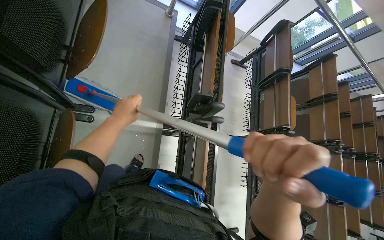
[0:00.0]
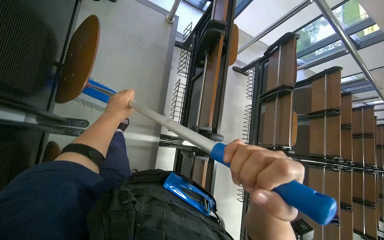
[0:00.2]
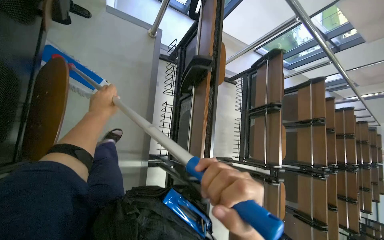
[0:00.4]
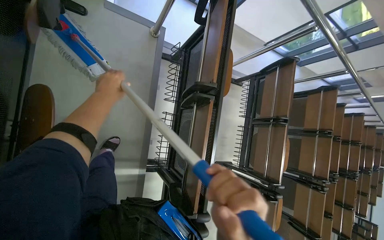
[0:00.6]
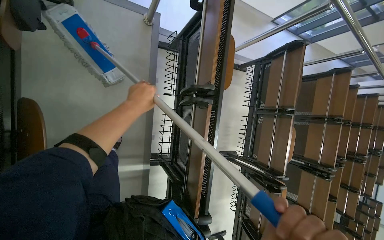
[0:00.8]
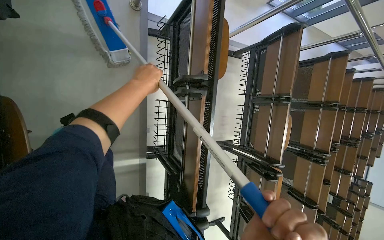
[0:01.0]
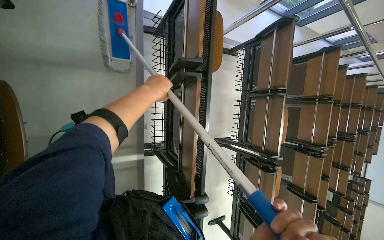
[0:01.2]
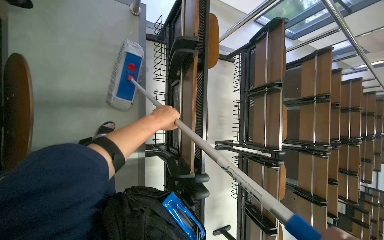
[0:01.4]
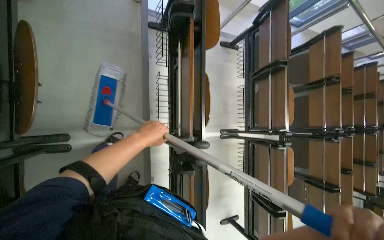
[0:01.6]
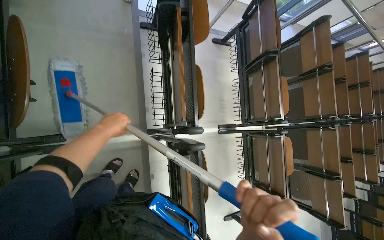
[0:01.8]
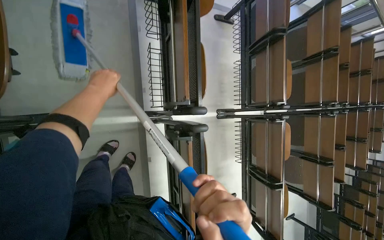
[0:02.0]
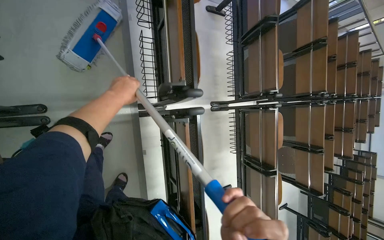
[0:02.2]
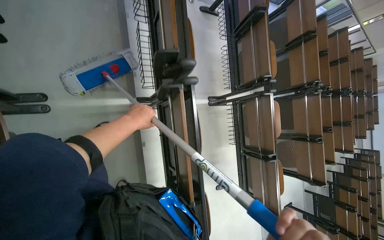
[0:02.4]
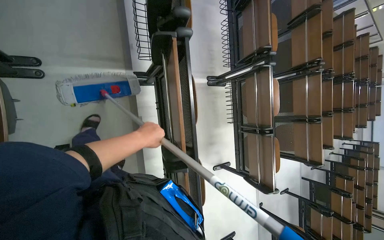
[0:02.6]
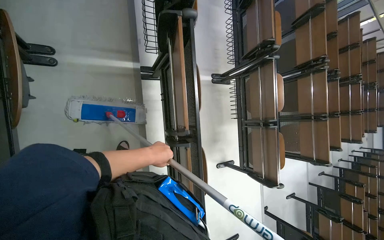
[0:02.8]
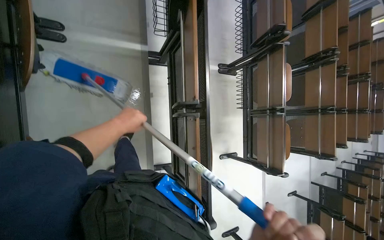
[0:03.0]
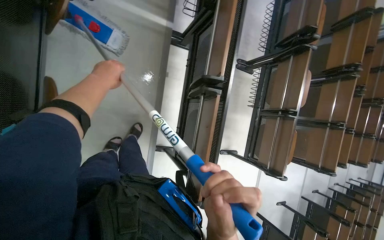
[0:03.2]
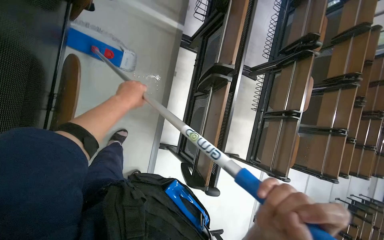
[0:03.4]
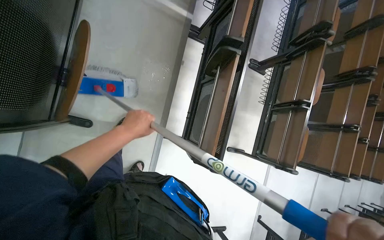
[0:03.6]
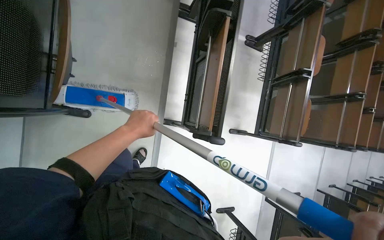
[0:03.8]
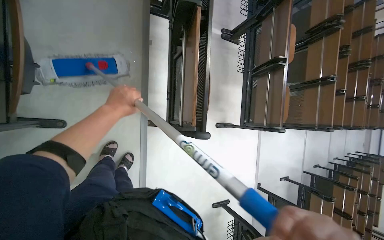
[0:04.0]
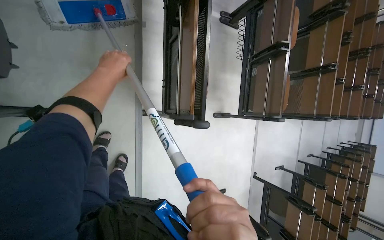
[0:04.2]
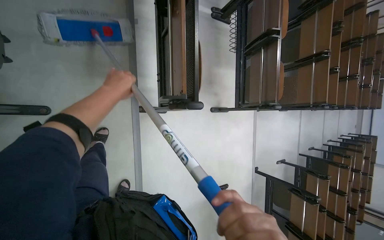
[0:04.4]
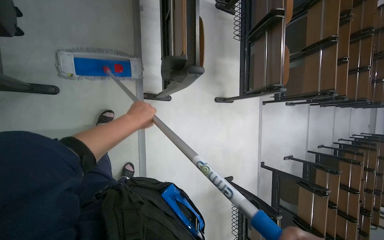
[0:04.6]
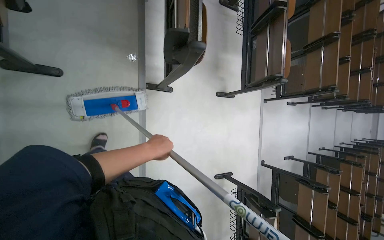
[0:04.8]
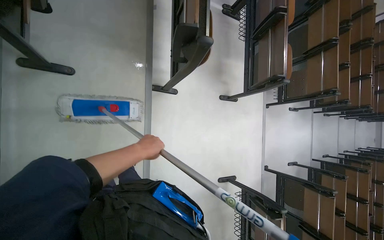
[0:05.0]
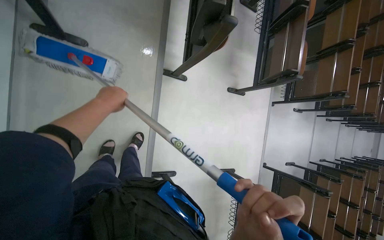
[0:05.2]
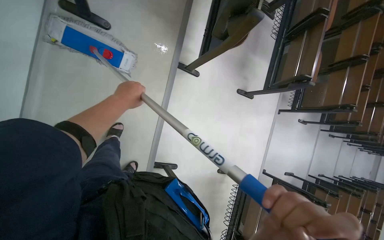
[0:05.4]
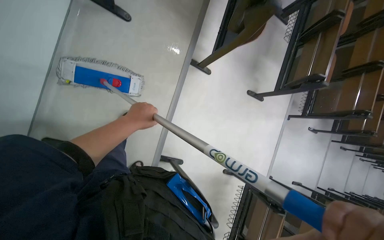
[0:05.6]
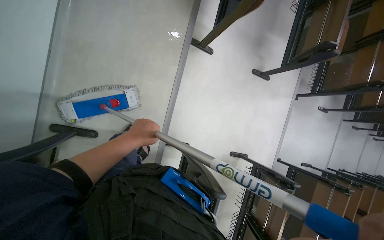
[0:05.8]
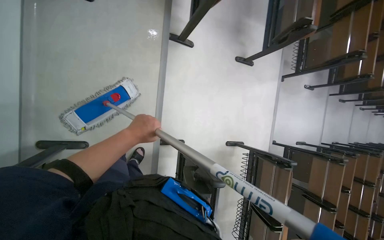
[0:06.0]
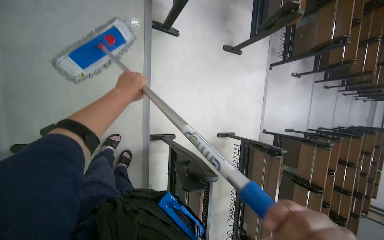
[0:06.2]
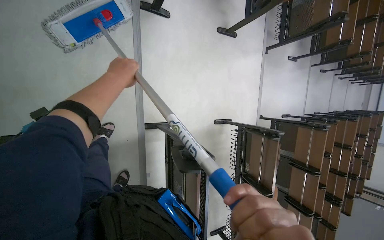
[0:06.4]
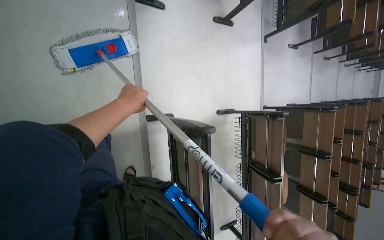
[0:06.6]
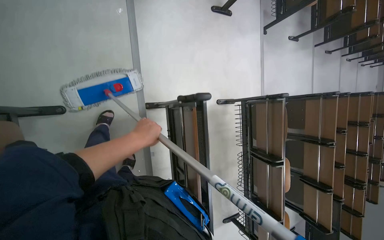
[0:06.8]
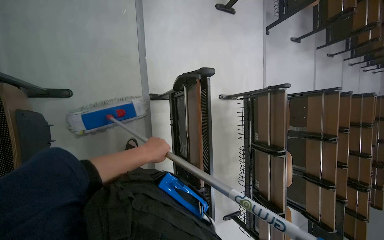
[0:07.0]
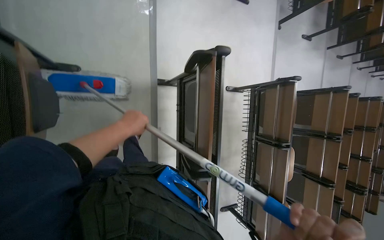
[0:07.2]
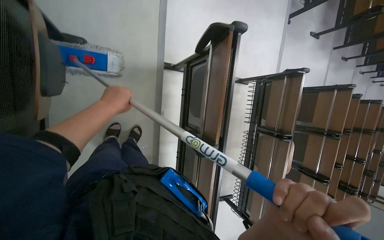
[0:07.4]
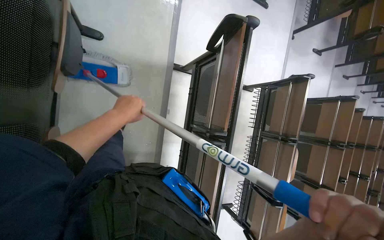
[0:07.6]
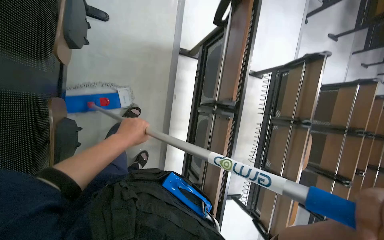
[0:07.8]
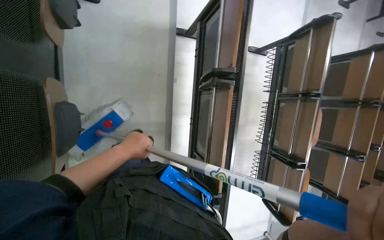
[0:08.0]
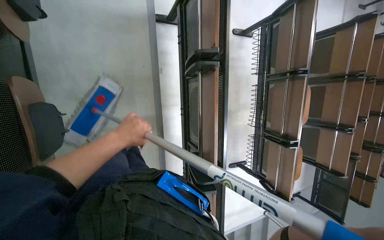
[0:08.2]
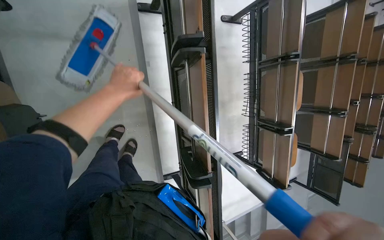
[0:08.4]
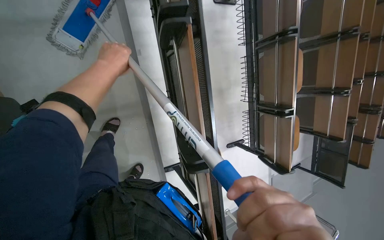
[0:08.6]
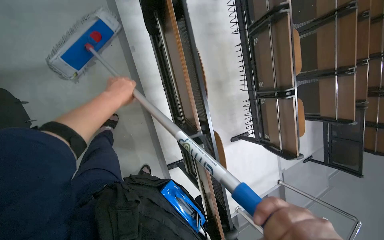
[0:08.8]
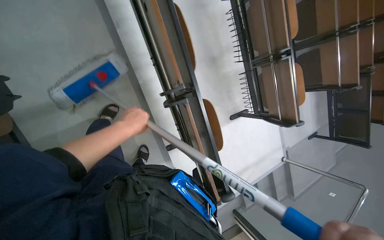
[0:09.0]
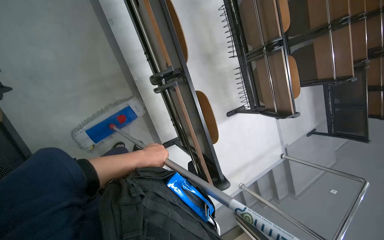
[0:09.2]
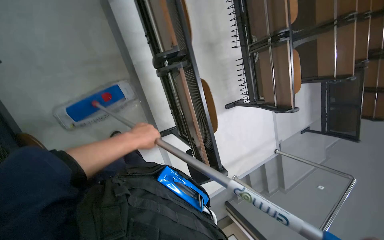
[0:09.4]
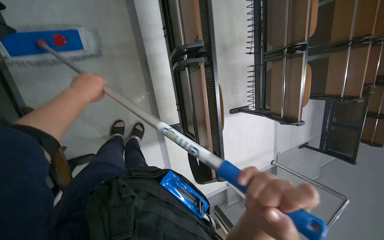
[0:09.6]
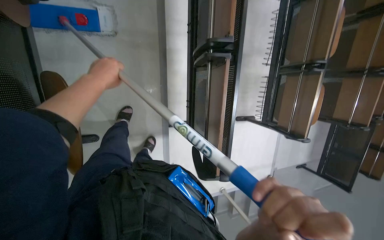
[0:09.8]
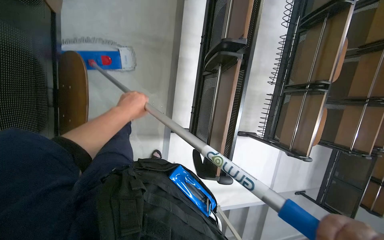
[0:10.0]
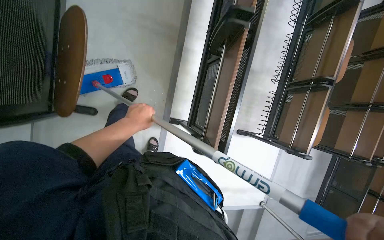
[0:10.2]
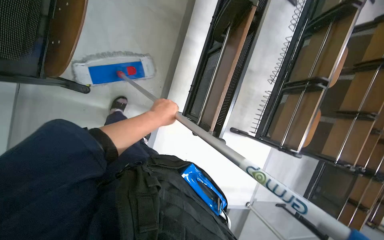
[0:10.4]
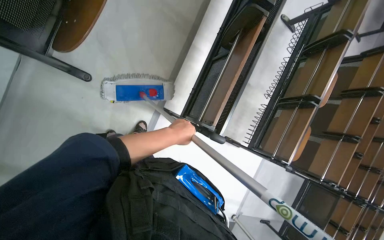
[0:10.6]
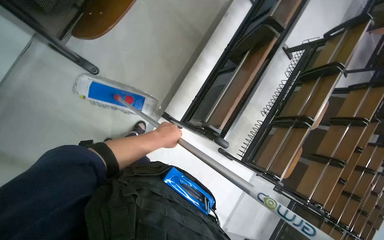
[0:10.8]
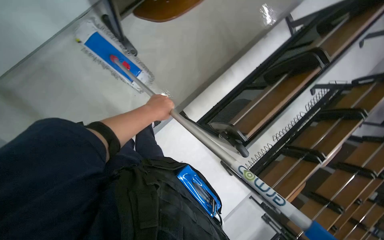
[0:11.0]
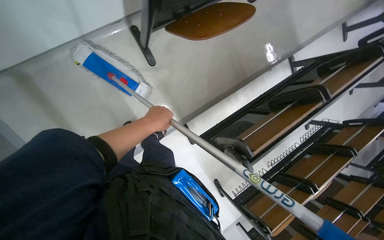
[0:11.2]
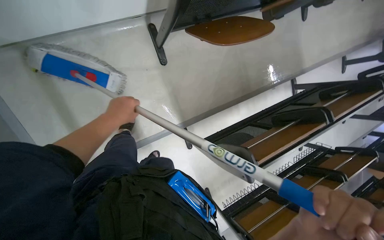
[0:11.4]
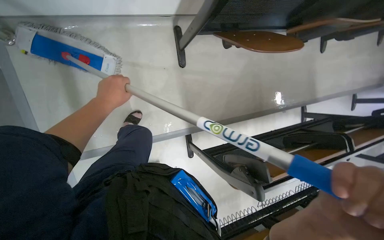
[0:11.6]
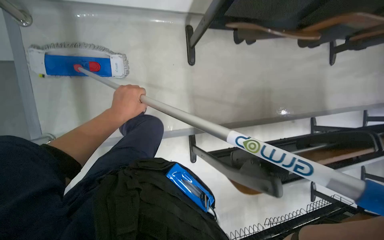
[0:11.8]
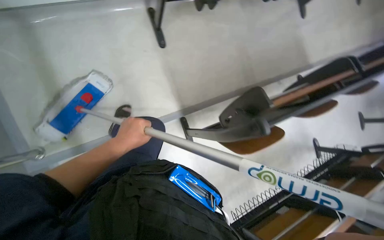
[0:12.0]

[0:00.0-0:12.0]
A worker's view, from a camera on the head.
Job: mopping floor.
The whole recording: Mopping lecture hall floor. The worker dips the mop into the bucket and mops the floor of the lecture hall.
0:00.0 to 0:01.6: The left hand goes some 15 cm to the right.
0:01.6 to 0:03.0: The camera is carried approximately 70 cm.
0:03.0 to 0:04.4: The head travels roughly 50 cm.
0:04.4 to 0:06.0: The camera travels some 80 cm.
0:06.0 to 0:07.6: The wearer moves approximately 80 cm.
0:07.6 to 0:09.0: The camera is carried some 60 cm. The view tilts some 10 degrees downward. Everything in view rotates about 25 degrees counterclockwise.
0:09.0 to 0:10.4: The camera is carried roughly 50 cm. The scene rotates clockwise by about 35 degrees.
0:10.4 to 0:12.0: The wearer moves some 50 cm. The camera pitches upward, by about 30 degrees. The scene rotates clockwise by roughly 45 degrees.

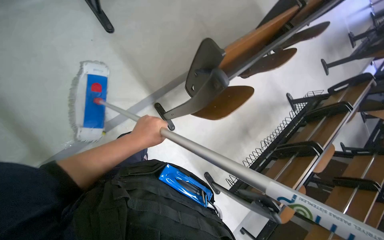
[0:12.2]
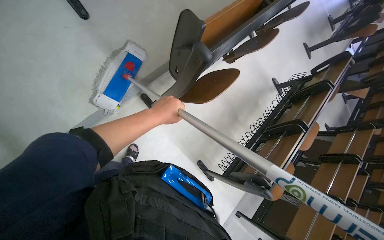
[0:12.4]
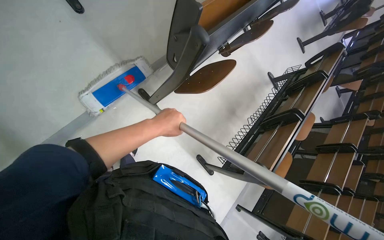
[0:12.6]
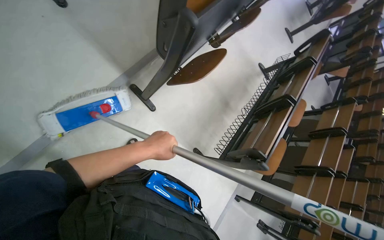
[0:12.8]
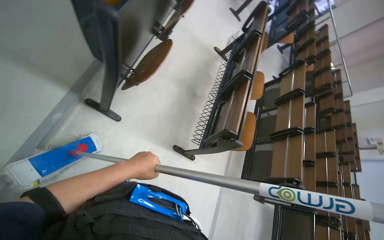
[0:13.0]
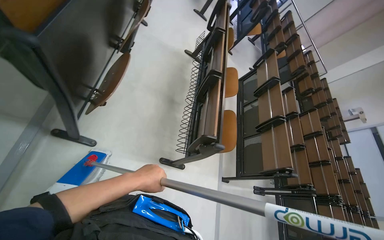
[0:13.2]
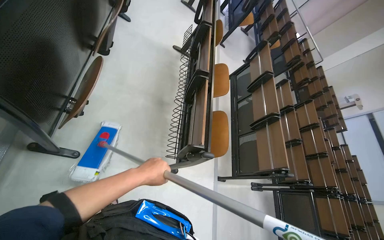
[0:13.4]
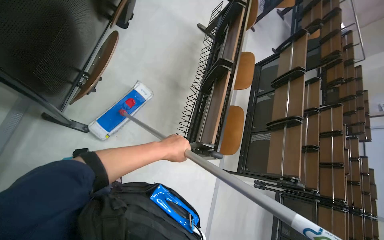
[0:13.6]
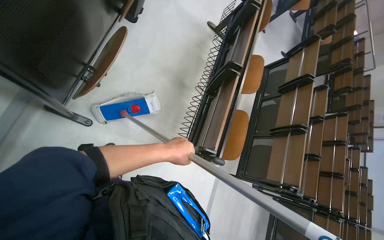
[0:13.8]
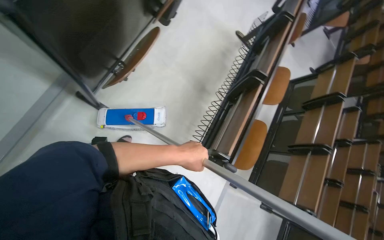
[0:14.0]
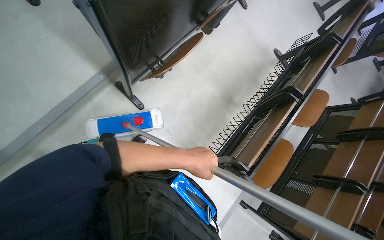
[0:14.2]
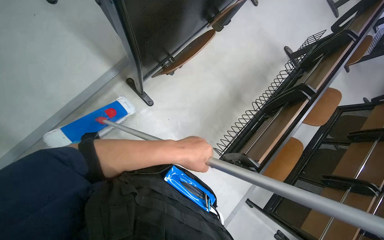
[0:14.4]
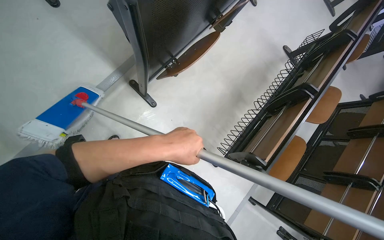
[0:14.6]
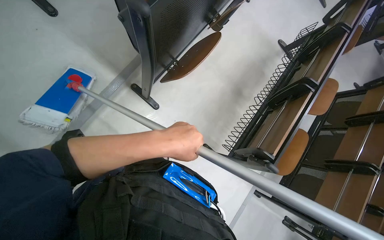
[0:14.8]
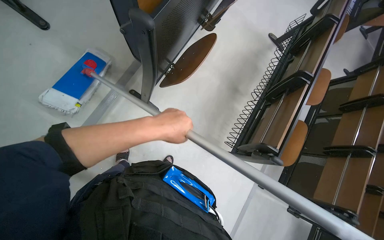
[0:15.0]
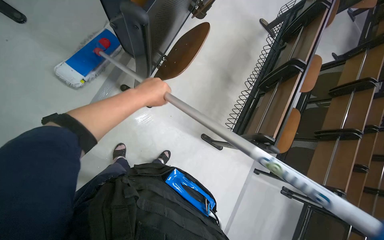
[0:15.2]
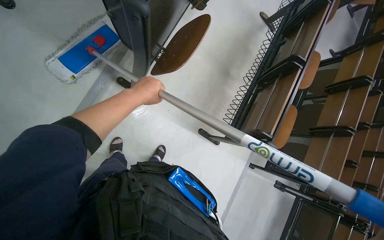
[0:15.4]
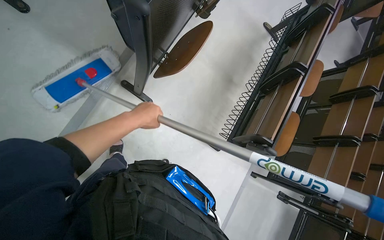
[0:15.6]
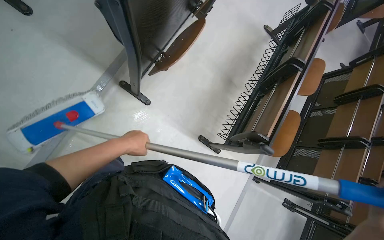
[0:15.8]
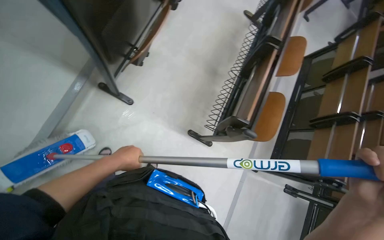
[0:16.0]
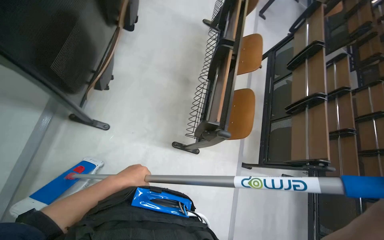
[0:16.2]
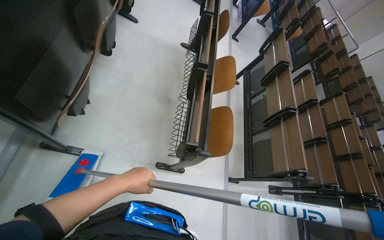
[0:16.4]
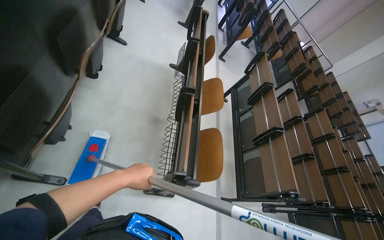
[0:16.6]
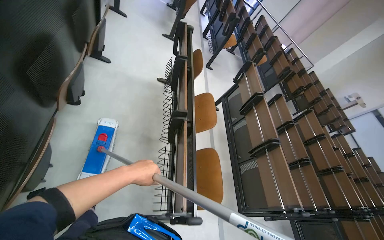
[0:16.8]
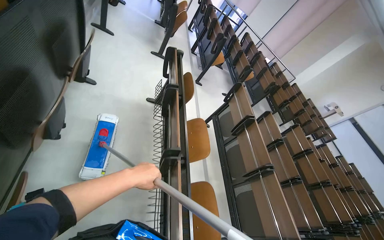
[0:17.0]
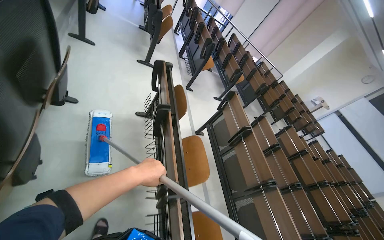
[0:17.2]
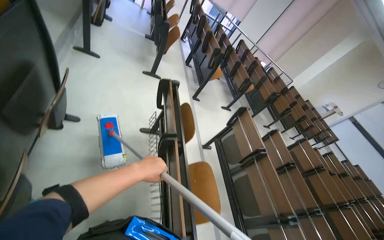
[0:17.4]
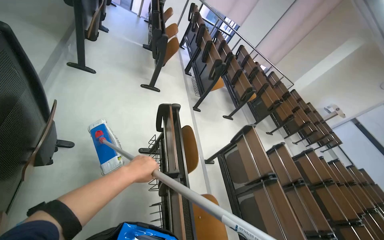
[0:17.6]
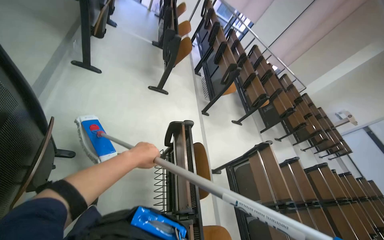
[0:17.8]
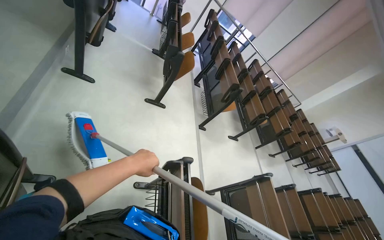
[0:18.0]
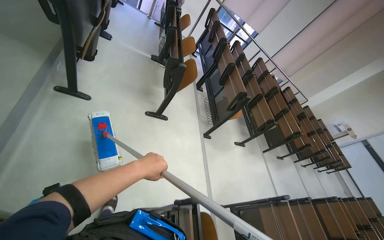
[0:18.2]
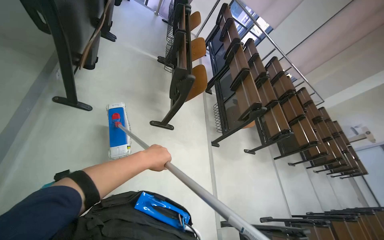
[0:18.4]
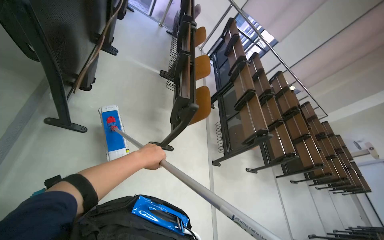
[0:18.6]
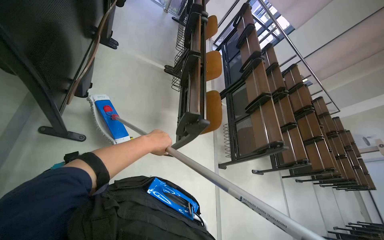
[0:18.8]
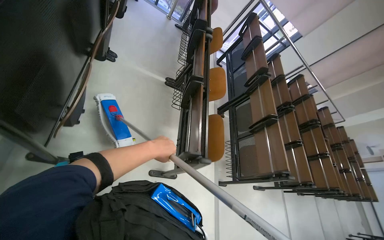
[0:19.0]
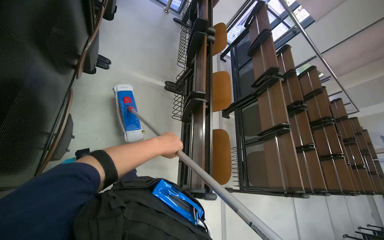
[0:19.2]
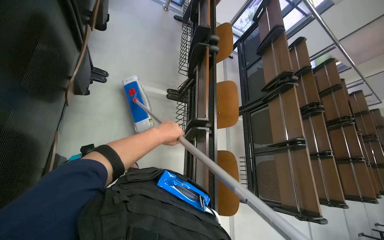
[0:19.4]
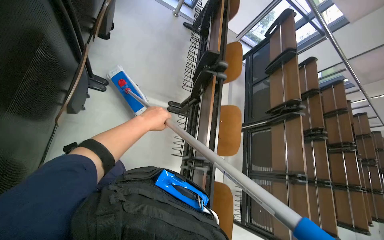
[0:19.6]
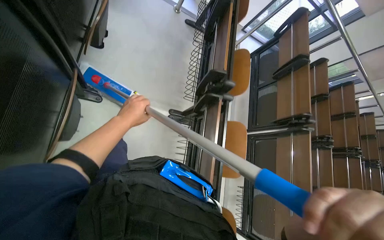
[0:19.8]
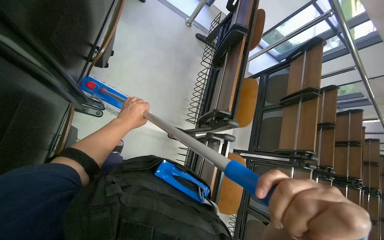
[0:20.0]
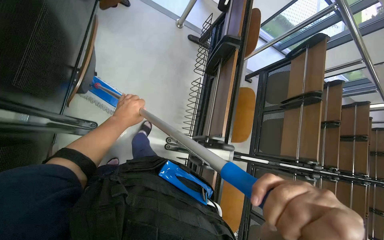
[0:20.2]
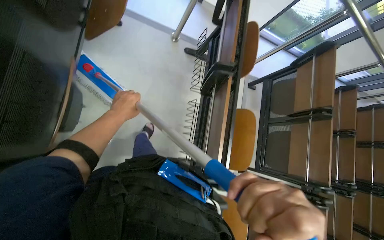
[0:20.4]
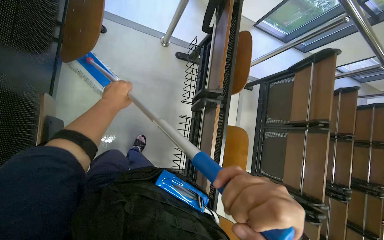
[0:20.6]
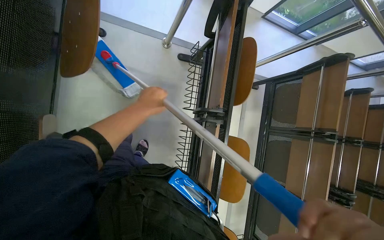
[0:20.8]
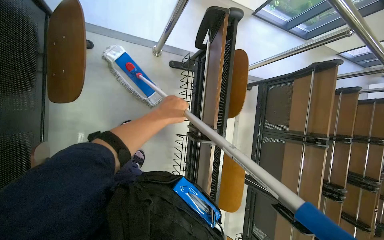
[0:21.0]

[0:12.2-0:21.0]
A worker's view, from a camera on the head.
Job: mopping floor.
The whole recording: Mopping lecture hall floor. The worker dips the mop into the bucket and mops the floor of the lecture hall.
0:12.2 to 0:13.6: The camera is carried roughly 50 cm. The wearer looks about 35 degrees further to the right. The camera pitches downward, by roughly 15 degrees.
0:15.2 to 0:16.6: The camera is carried about 40 cm. The view tilts approximately 15 degrees upward.
0:16.6 to 0:18.0: The head travels about 1.5 m.
0:18.0 to 0:19.6: The camera is carried some 2 m. The view tips downward by about 15 degrees.
0:19.6 to 0:21.0: The head travels roughly 1.5 m. The view tilts approximately 20 degrees downward.
